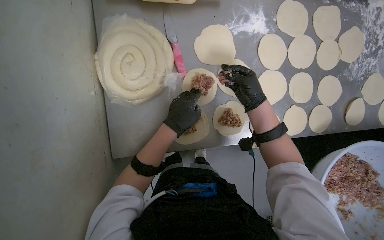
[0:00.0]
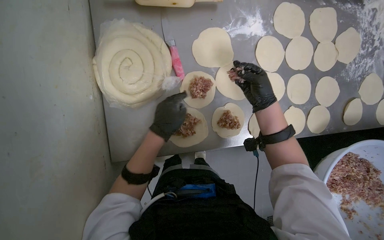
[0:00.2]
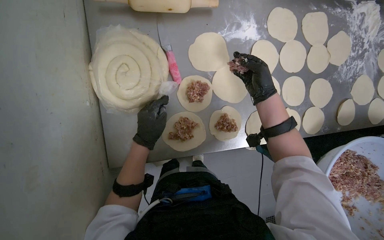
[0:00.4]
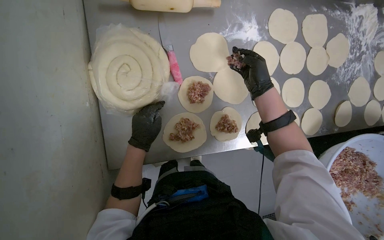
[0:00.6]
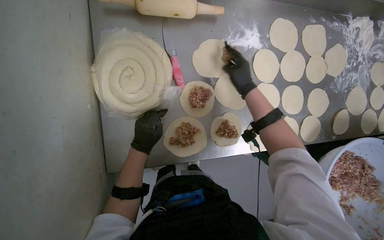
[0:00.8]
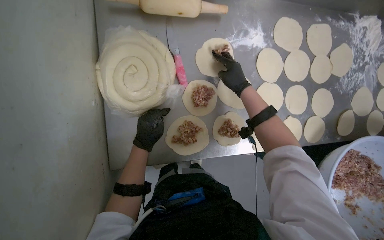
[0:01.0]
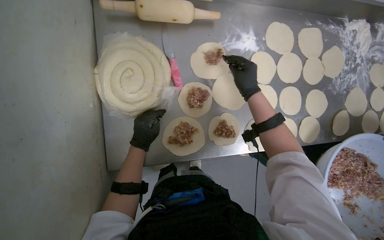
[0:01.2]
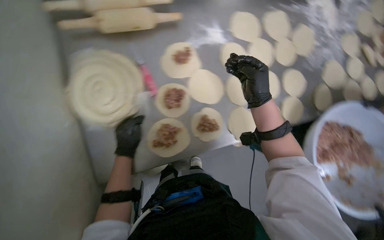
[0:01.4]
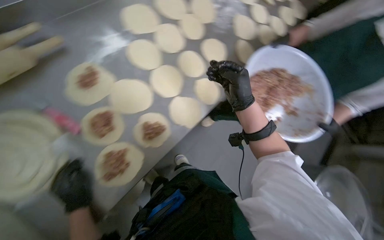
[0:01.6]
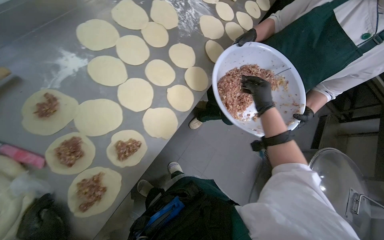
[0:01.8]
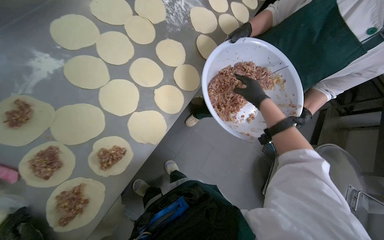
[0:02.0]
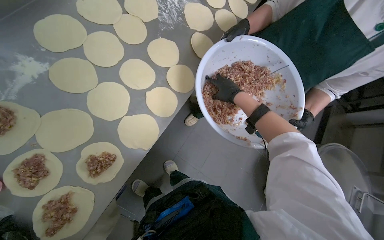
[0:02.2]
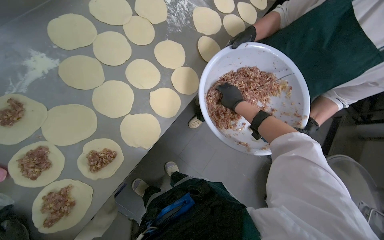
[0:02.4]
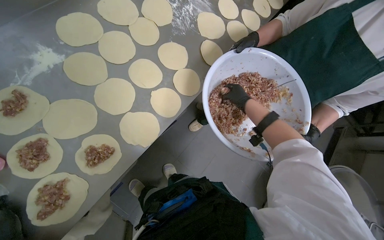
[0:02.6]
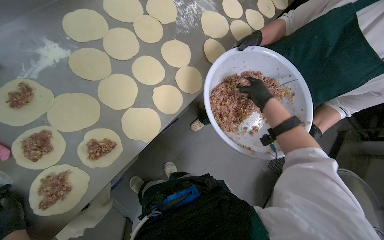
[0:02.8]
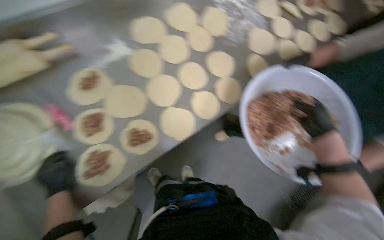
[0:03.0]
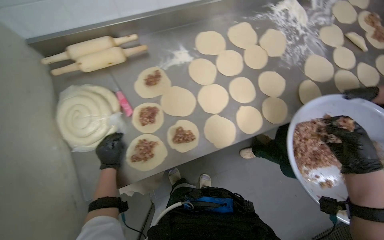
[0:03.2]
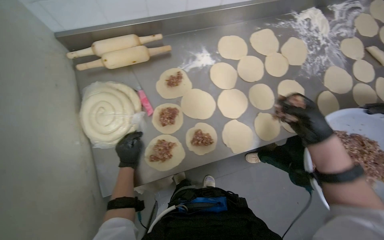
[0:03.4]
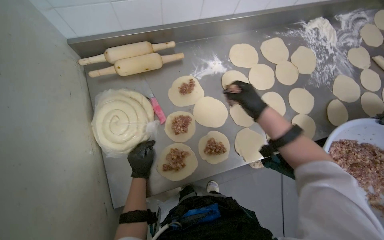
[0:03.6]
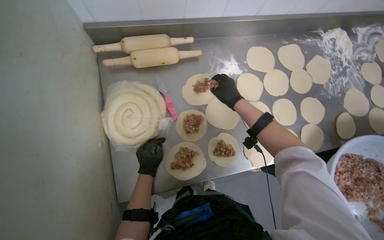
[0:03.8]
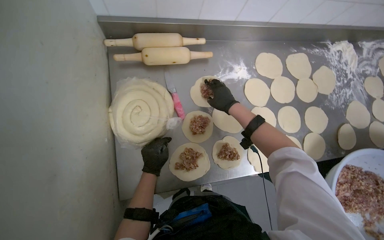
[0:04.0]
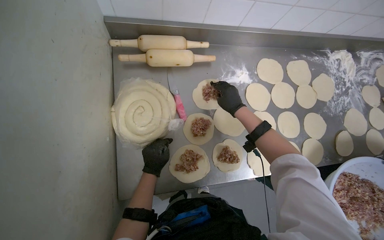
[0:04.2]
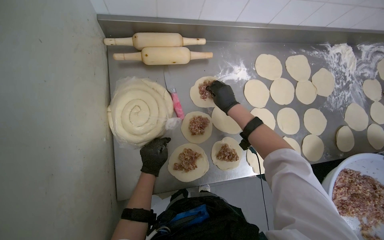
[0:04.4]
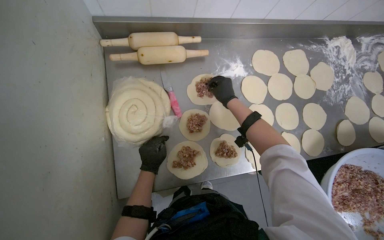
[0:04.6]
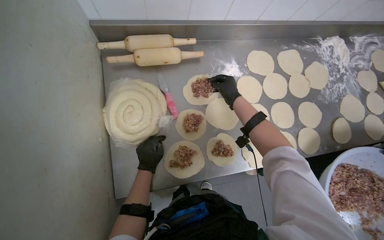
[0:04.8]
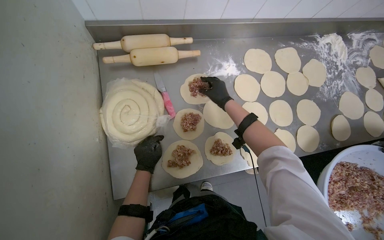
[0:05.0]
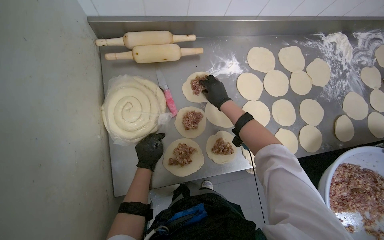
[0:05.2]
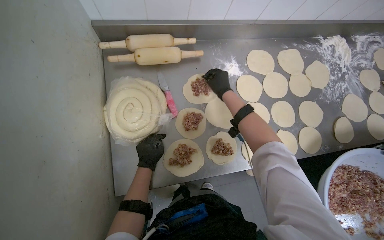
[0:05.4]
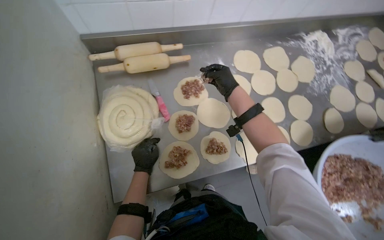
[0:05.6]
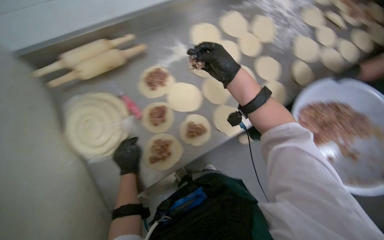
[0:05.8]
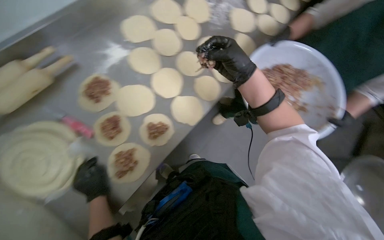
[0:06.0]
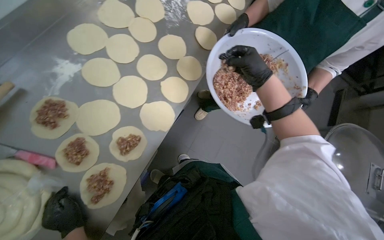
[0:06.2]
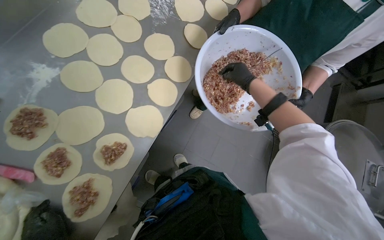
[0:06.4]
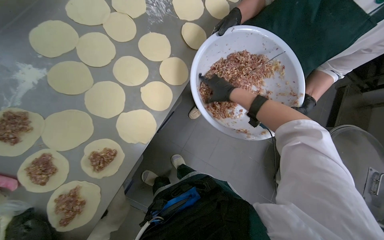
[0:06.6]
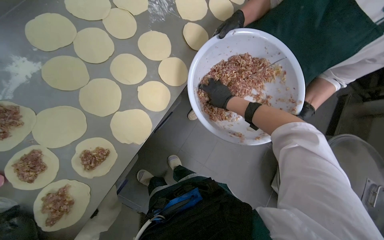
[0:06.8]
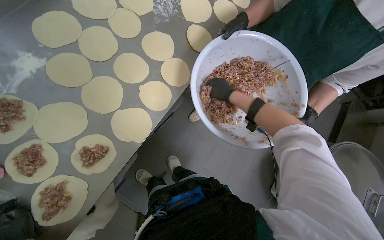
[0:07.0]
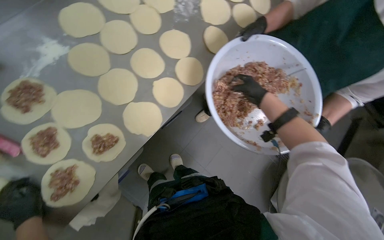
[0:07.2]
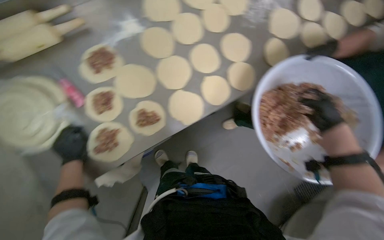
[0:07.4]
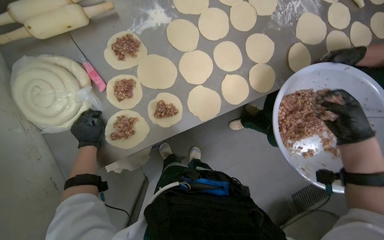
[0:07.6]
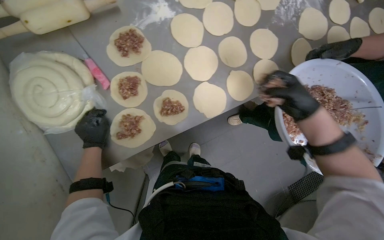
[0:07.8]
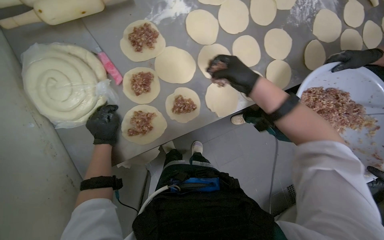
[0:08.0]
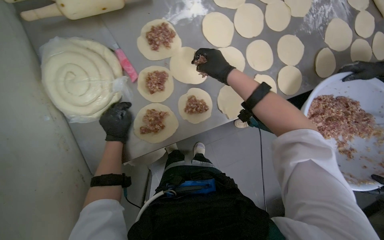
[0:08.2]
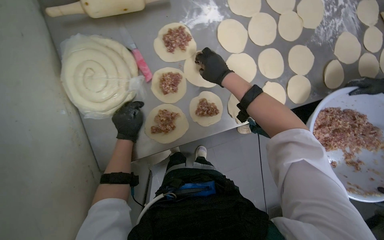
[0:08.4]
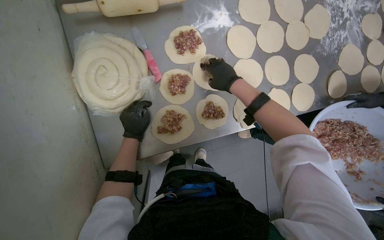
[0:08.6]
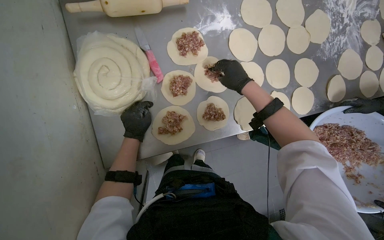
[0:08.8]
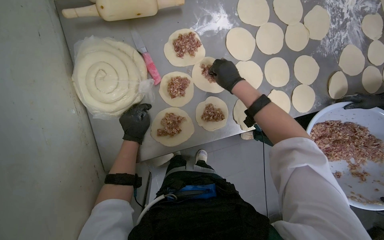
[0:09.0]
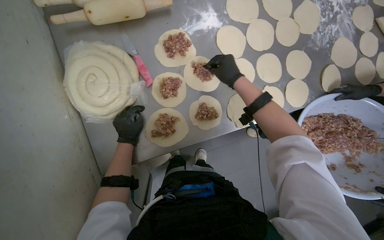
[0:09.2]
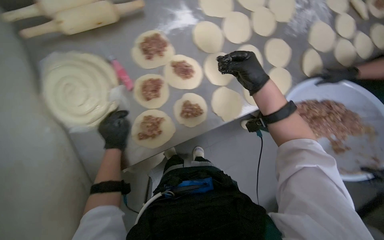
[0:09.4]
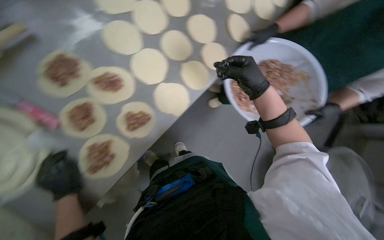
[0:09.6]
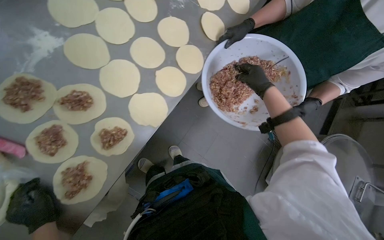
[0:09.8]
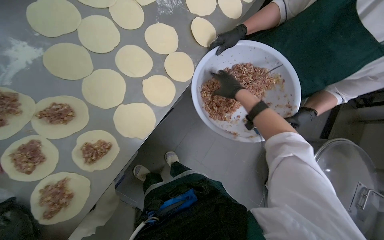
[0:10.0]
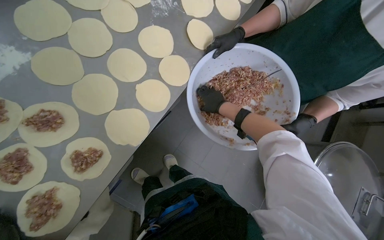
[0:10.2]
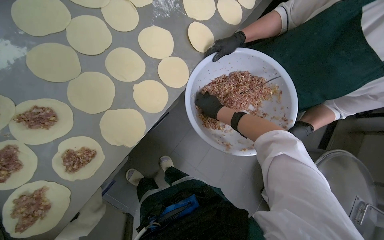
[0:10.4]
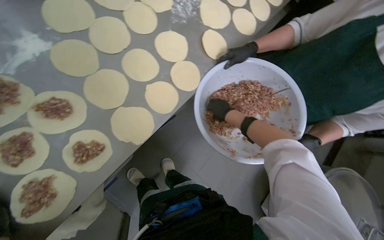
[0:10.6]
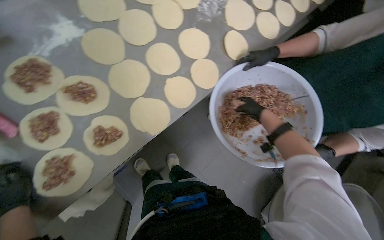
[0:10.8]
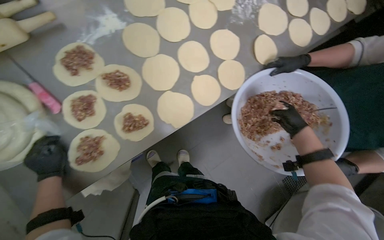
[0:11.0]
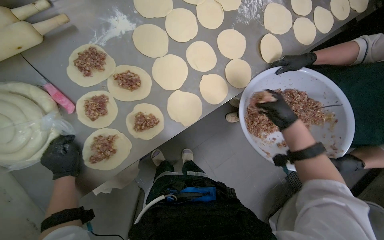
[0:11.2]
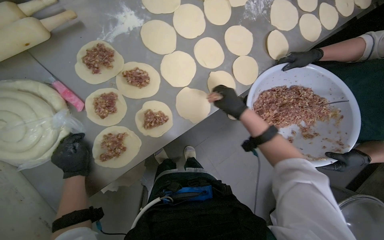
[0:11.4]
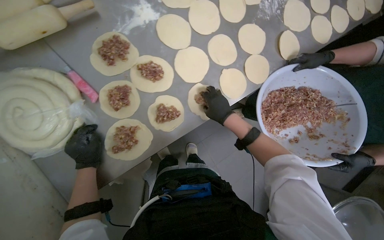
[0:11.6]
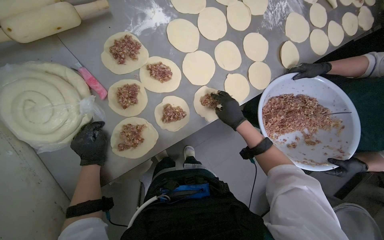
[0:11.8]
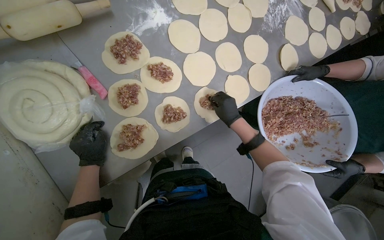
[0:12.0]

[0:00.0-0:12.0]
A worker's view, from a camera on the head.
Job: preparing food.
The whole recording: Placing meat filling onto dough circles. The worker places meat filling onto individual dough circles.
0:00.0 to 0:01.6: The head rotates approximately 40 degrees to the right.
0:01.6 to 0:03.0: The right hand heads to the right, covering some 30 cm.
0:03.0 to 0:04.4: The scene rotates clockwise by about 30 degrees. The right hand shifts roughly 70 cm to the left and up the picture.
0:04.4 to 0:06.0: Everything in view rotates about 40 degrees counterclockwise.
0:07.6 to 0:09.0: The right hand travels to the left and up the picture by about 50 cm.
0:09.0 to 0:10.4: The scene rotates counterclockwise by about 35 degrees.
0:10.4 to 0:12.0: The right hand moves roughly 10 cm to the right and comes back.

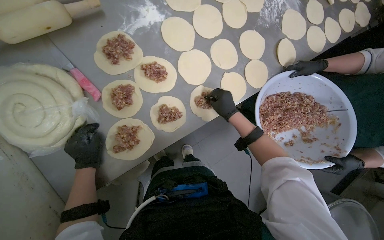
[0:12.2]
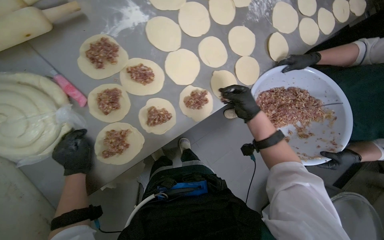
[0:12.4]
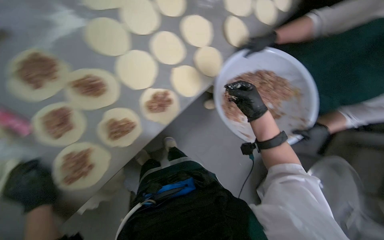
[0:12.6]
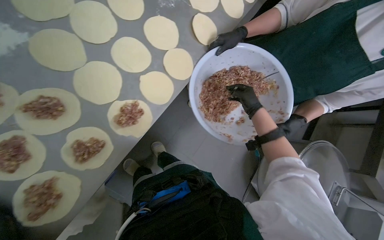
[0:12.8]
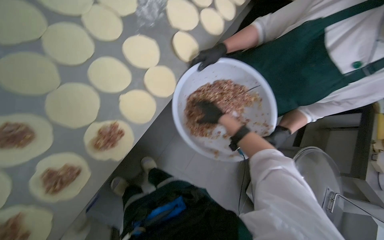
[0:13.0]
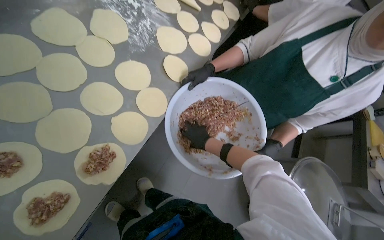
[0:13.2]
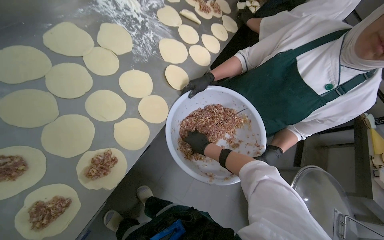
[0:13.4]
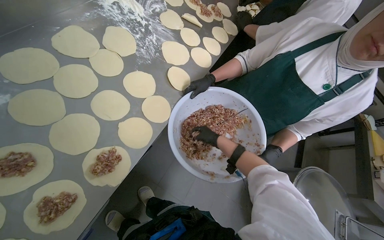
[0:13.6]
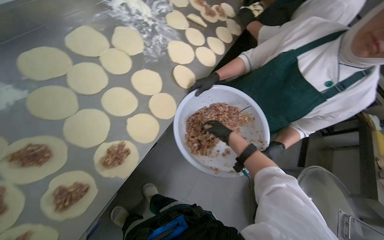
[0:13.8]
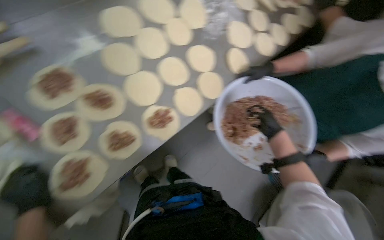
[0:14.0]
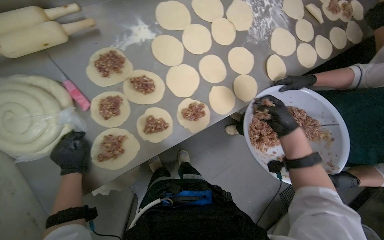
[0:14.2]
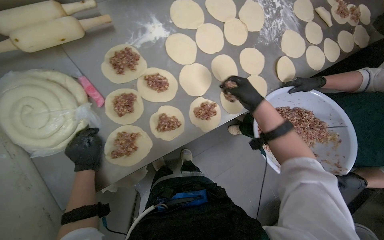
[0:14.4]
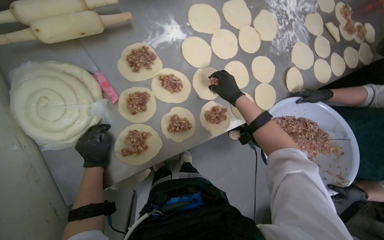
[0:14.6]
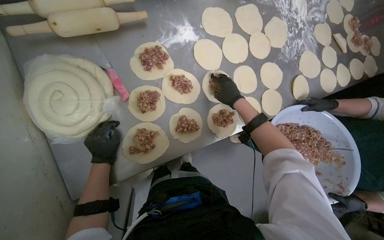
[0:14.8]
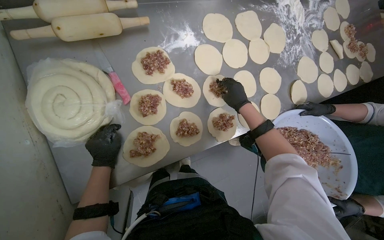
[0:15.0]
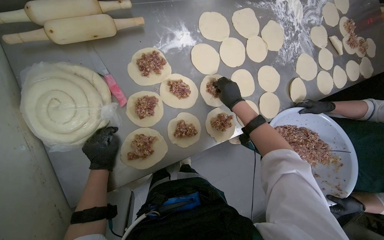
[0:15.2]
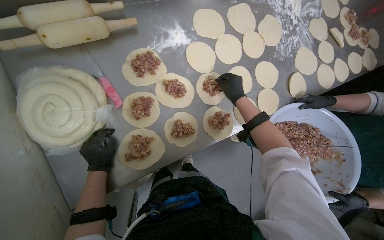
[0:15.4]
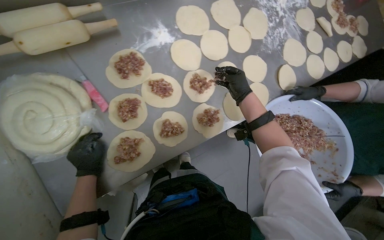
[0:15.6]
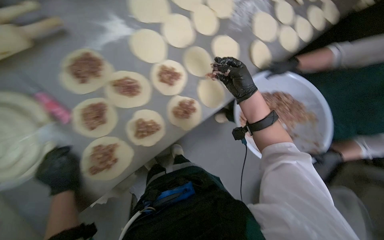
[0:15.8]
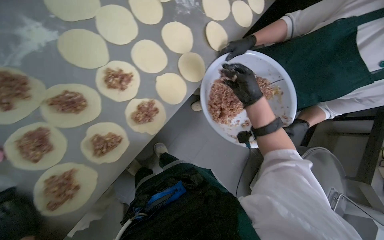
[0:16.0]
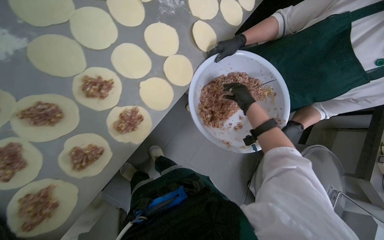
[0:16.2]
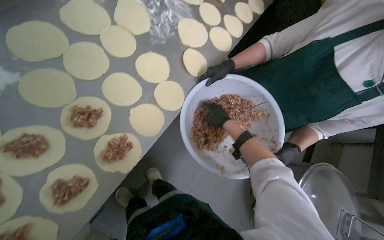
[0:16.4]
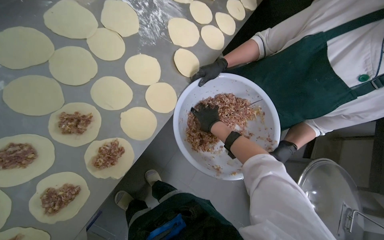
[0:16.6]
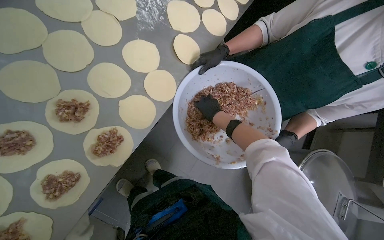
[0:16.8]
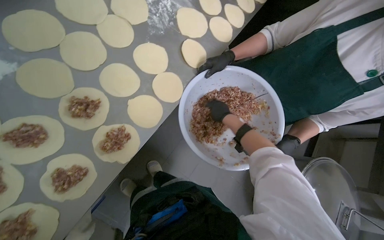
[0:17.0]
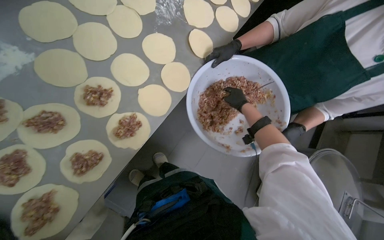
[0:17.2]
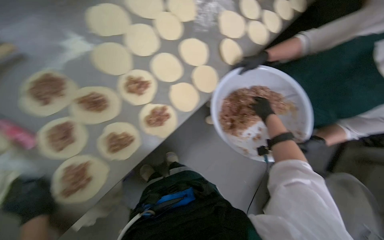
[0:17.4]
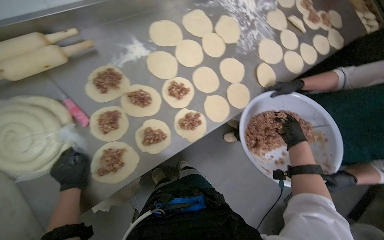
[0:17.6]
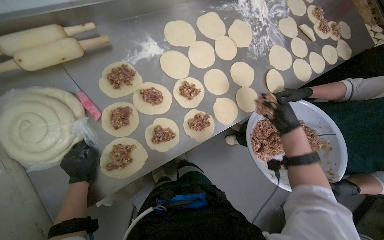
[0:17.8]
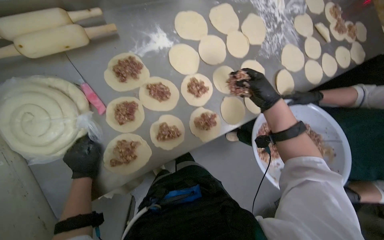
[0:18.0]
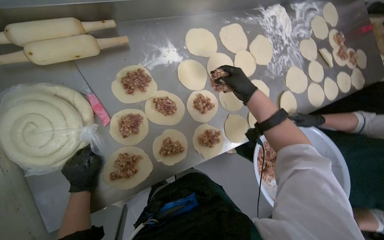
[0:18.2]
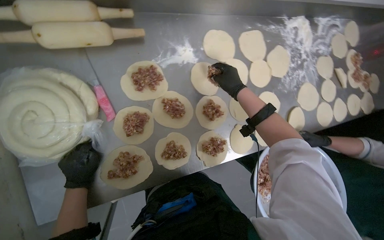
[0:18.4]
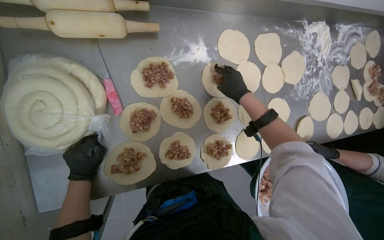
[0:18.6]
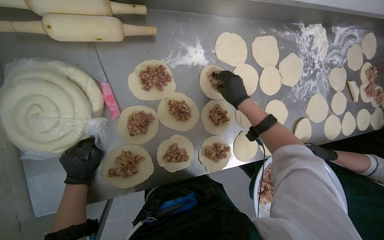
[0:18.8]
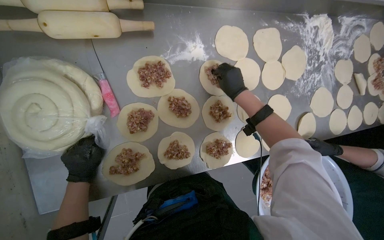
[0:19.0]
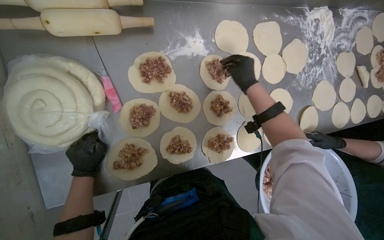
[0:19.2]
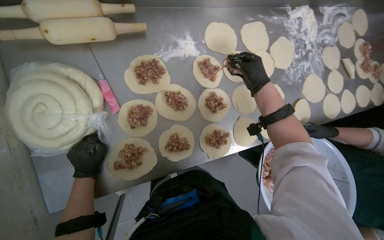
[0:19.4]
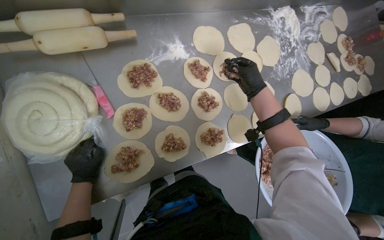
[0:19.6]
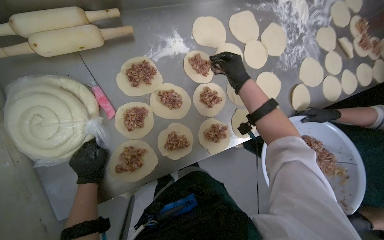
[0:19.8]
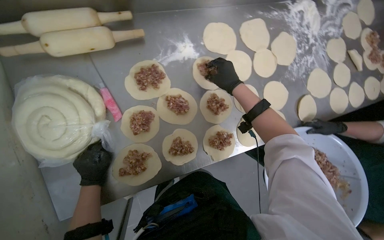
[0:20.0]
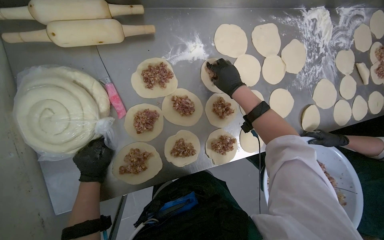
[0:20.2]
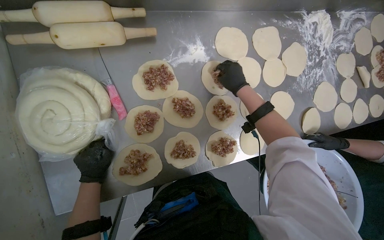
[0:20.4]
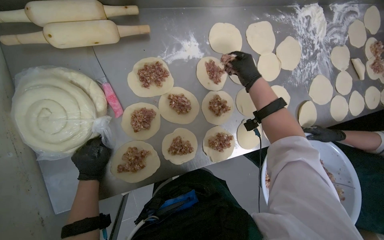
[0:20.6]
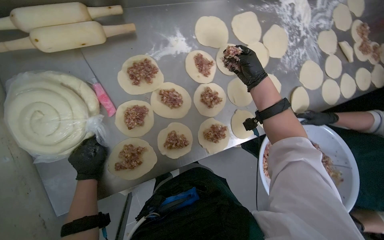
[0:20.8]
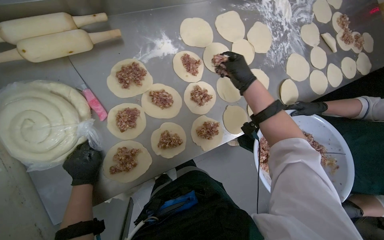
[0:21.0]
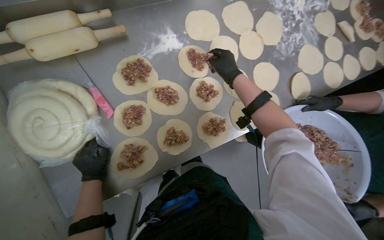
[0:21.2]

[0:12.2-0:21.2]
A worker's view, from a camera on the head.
Job: preparing food.
The whole recording: Placing meat filling onto dough circles. The worker places meat filling onto individual dough circles.
0:12.2 to 0:13.8: Everything in view rotates about 25 degrees counterclockwise. The right hand goes left and right, some 20 cm each way, reversing 2 times.
0:13.8 to 0:15.2: The wearer's head swings about 35 degrees to the left.
0:15.2 to 0:16.6: The scene turns some 35 degrees counterclockwise in the picture.
0:16.6 to 0:18.2: Everything in view rotates about 30 degrees clockwise. The right hand moves up the picture and nearer to the camera, approximately 20 cm.
0:19.8 to 0:21.2: The hands are busy where they are.
